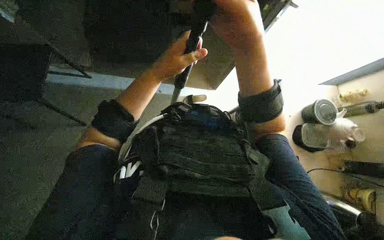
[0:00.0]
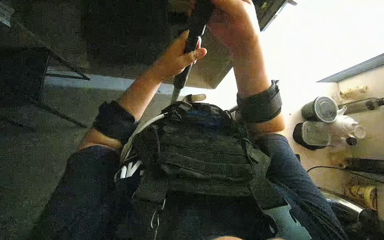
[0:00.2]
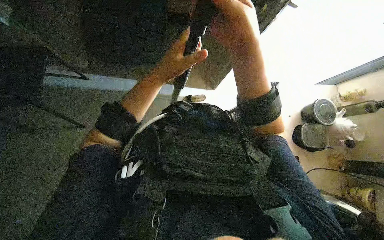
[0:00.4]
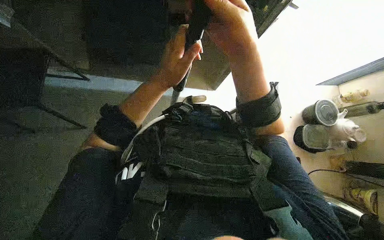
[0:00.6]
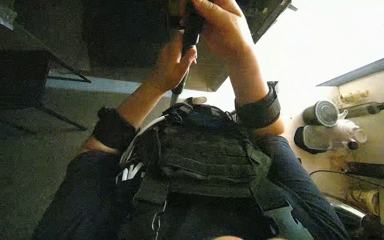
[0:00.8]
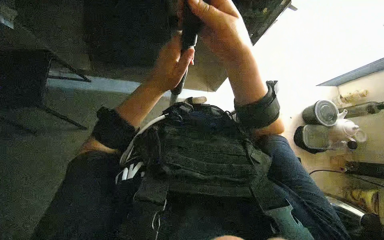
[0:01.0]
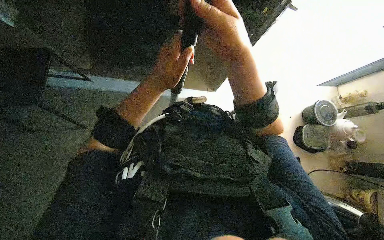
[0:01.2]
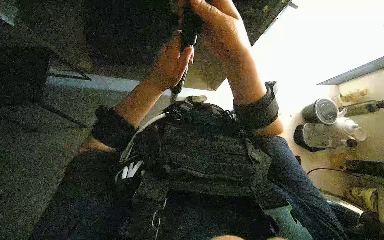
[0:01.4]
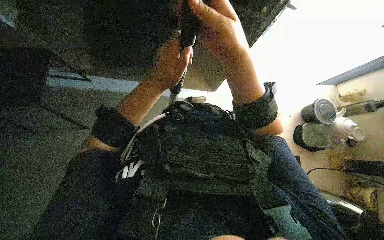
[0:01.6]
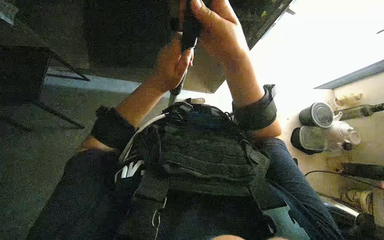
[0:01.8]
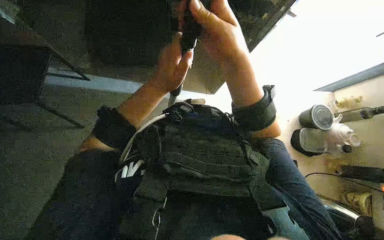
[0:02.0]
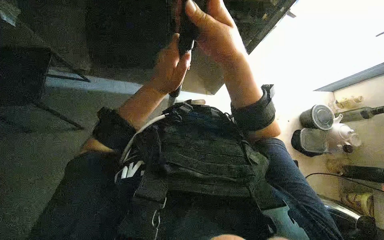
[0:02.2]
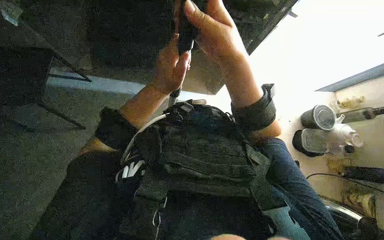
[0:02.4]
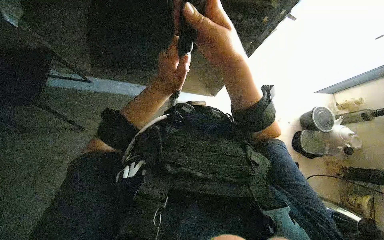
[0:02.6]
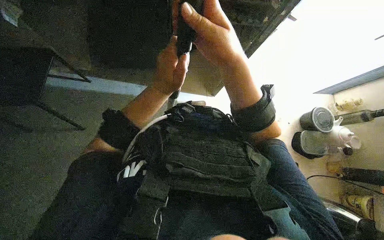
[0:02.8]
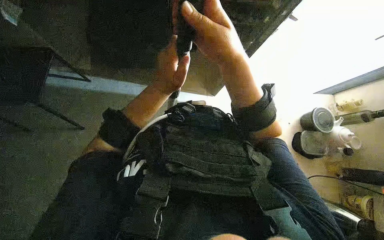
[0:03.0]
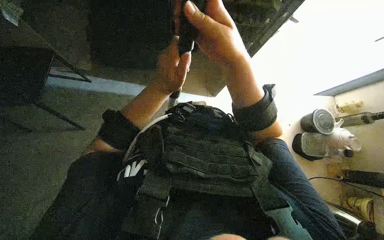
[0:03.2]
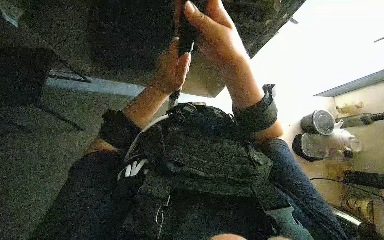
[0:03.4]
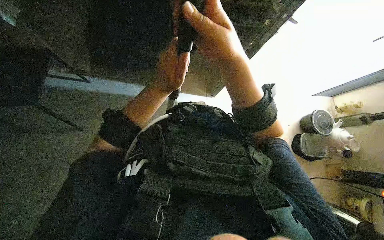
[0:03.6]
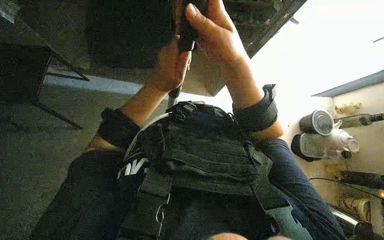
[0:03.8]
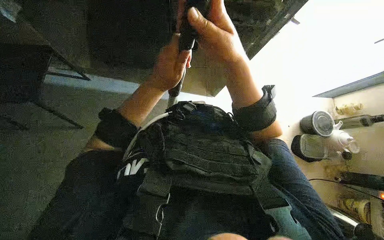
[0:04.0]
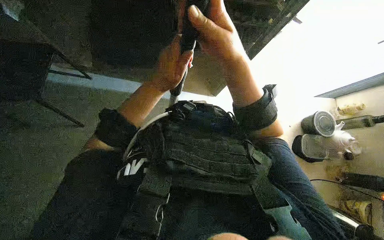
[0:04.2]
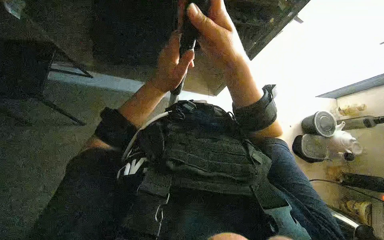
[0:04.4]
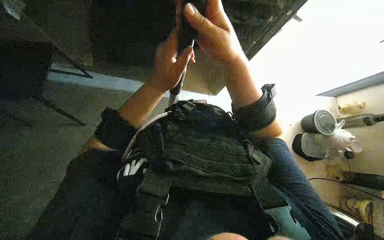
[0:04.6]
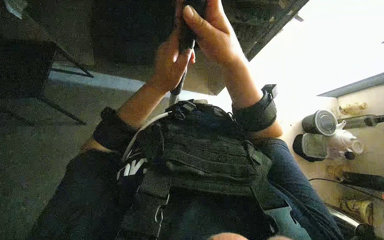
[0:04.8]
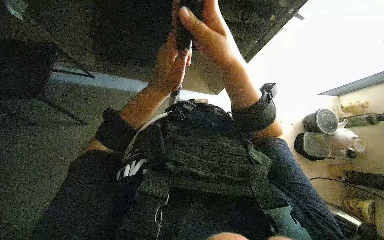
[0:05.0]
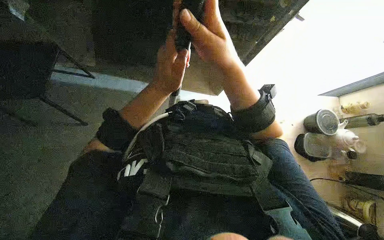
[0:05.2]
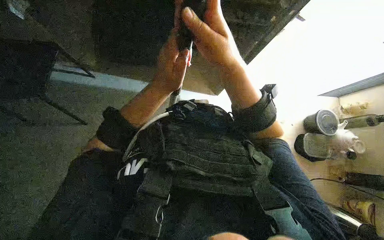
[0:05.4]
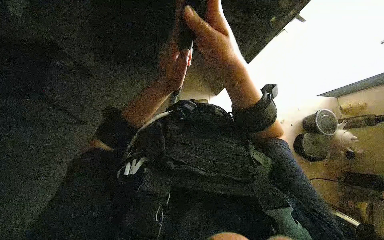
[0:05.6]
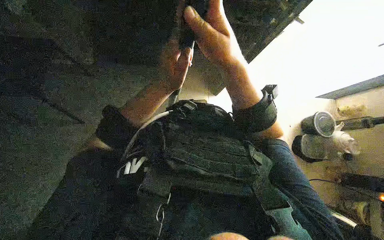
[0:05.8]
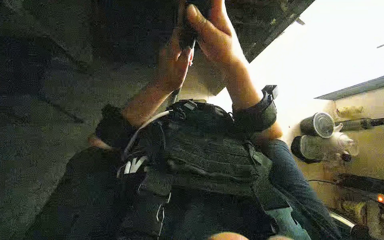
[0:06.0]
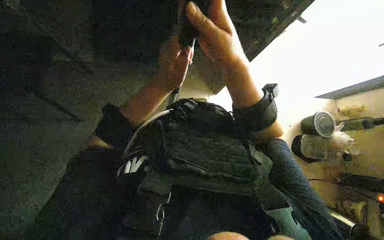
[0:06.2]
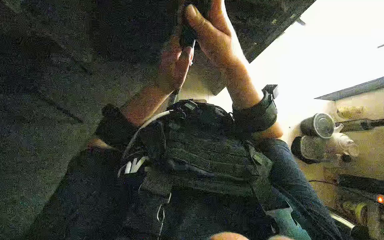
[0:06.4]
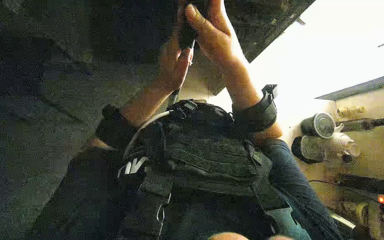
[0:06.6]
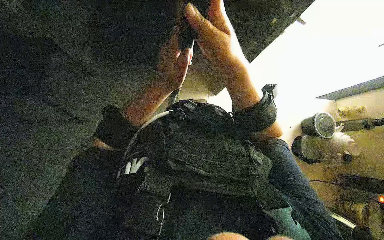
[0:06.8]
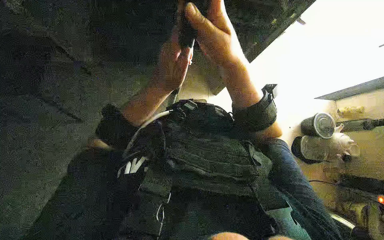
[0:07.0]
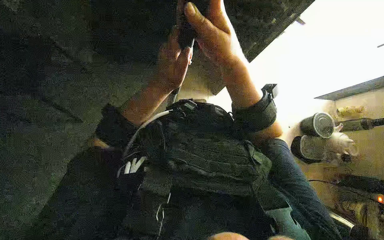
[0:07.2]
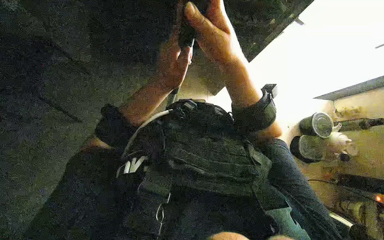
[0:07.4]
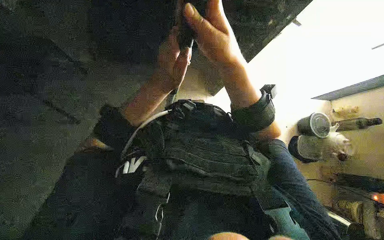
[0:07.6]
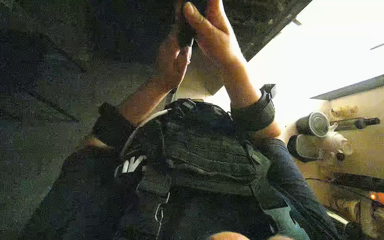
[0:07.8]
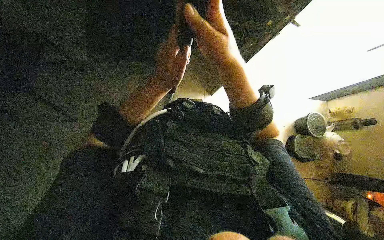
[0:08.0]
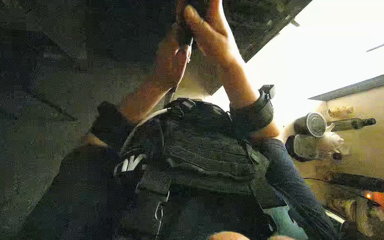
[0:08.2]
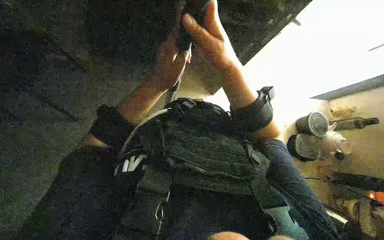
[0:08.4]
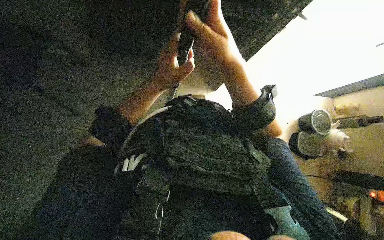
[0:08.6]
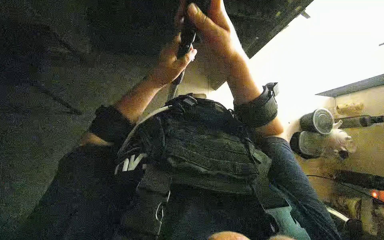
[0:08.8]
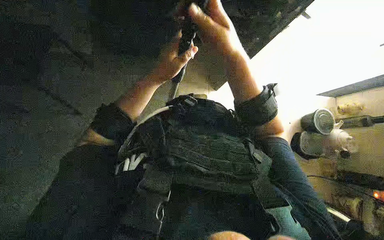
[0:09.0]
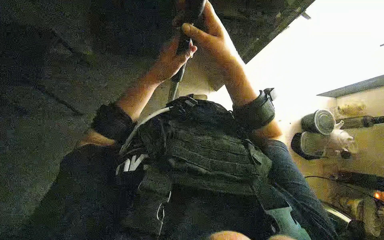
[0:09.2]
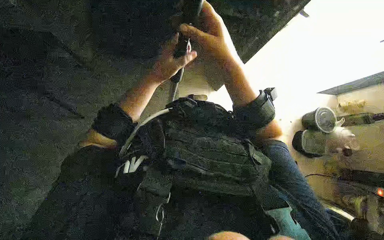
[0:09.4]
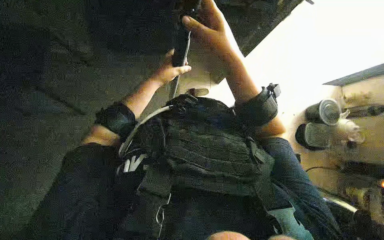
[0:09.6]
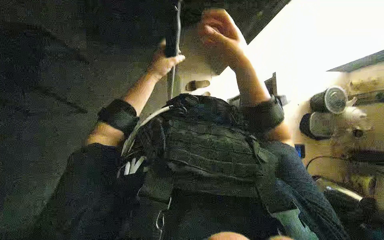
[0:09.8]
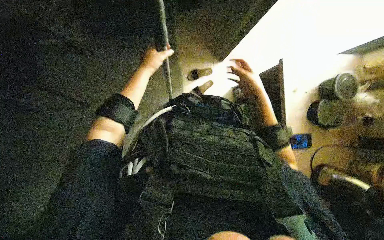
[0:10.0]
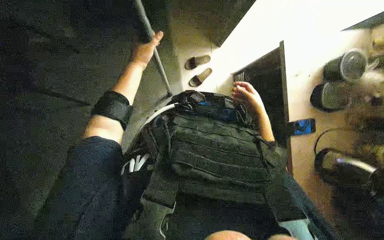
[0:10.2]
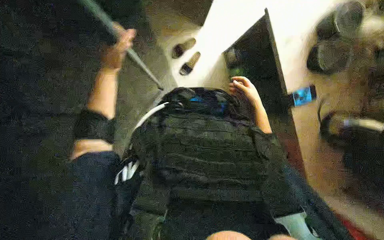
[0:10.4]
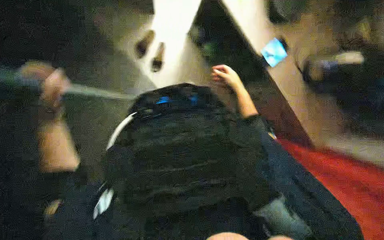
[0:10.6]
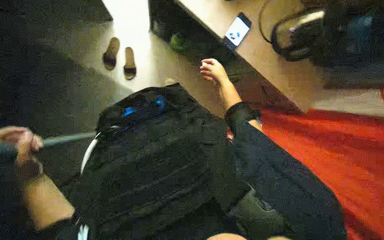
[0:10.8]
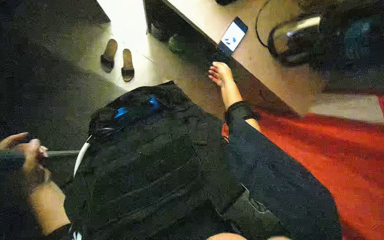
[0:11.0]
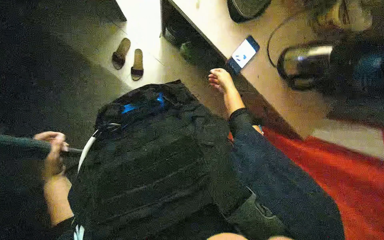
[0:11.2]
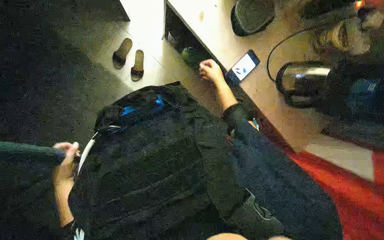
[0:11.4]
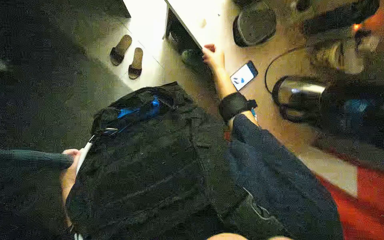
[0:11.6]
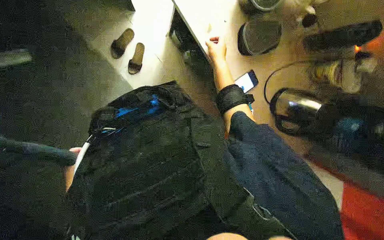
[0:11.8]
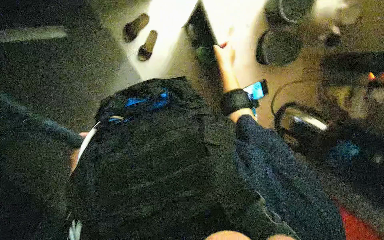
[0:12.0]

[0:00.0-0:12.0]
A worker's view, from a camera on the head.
Job: preparing cleaning supplies.
The whole recording: Preparing cleaning tool. The worker opens a cabinet, retrieves a squeegee, and adjusts its handle.
0:00.0 to 0:06.0: The hands are busy where they are.
0:06.0 to 0:07.6: The hands keep their place.
0:07.6 to 0:09.0: The hands are busy where they are.
0:09.0 to 0:10.4: The wearer looks about 20 degrees further downward. The left hand is displaced to the left by about 10 cm. Meanwhile the right hand shifts about 50 cm farther from the camera, down the picture and to the right.

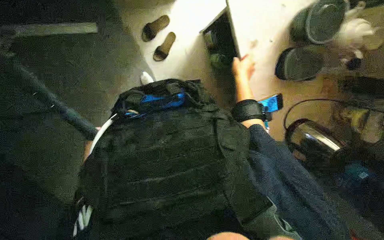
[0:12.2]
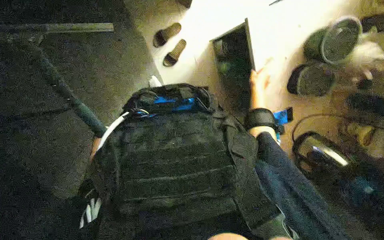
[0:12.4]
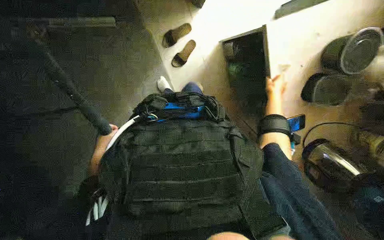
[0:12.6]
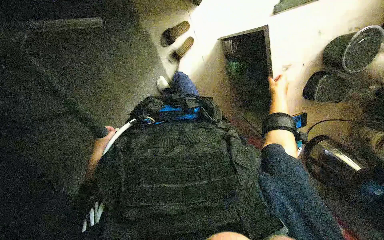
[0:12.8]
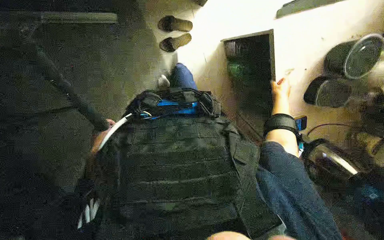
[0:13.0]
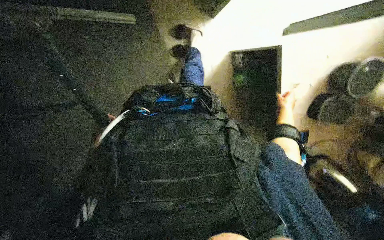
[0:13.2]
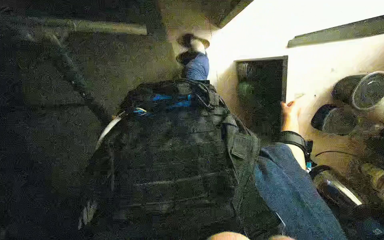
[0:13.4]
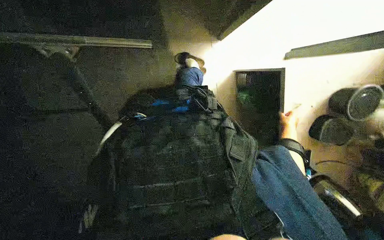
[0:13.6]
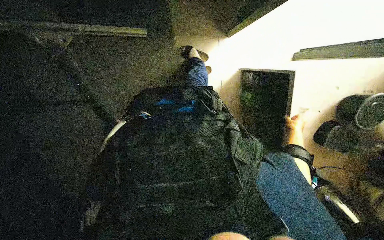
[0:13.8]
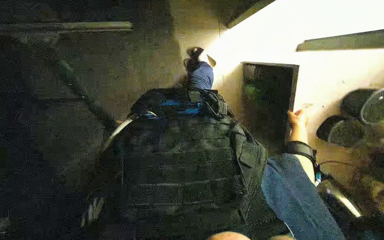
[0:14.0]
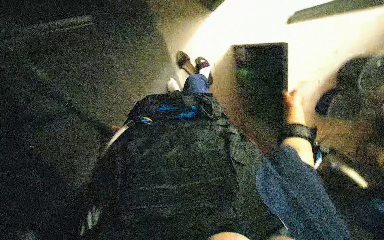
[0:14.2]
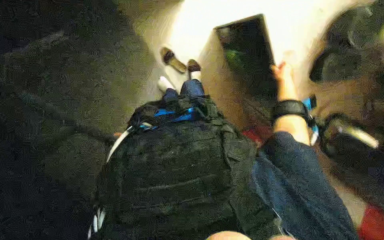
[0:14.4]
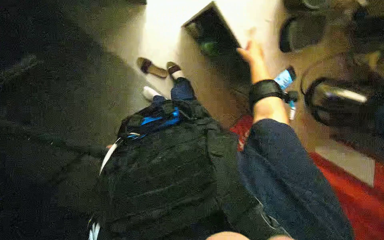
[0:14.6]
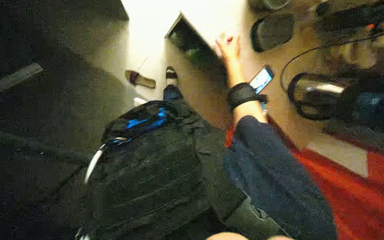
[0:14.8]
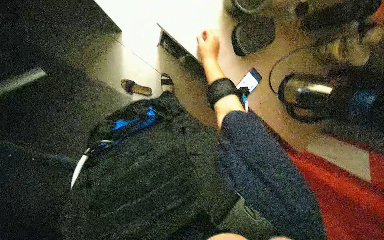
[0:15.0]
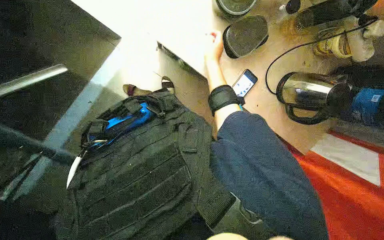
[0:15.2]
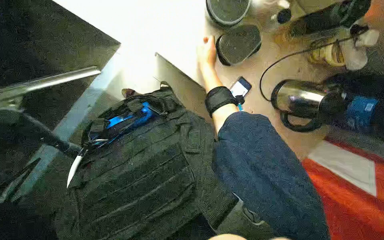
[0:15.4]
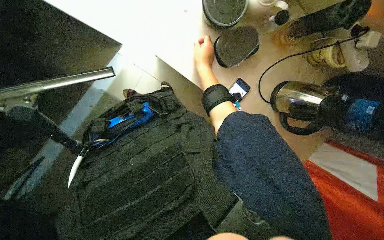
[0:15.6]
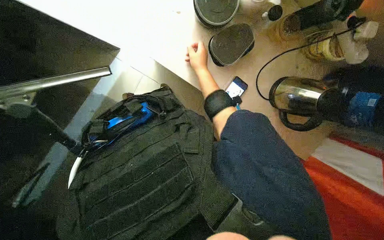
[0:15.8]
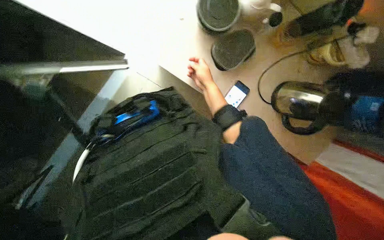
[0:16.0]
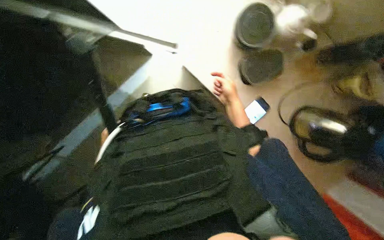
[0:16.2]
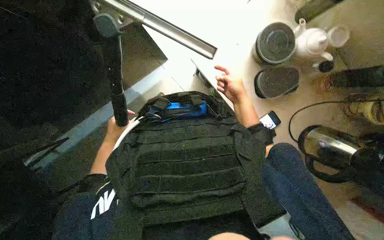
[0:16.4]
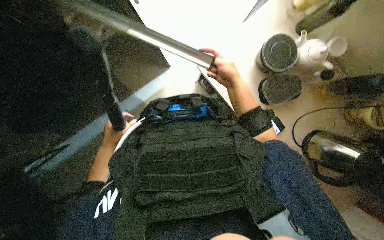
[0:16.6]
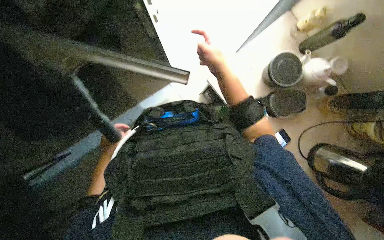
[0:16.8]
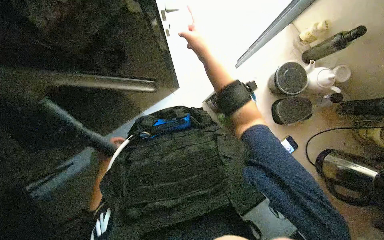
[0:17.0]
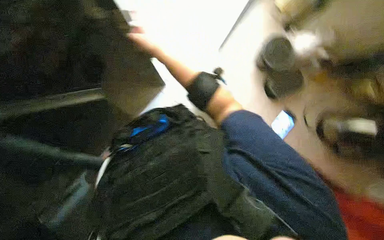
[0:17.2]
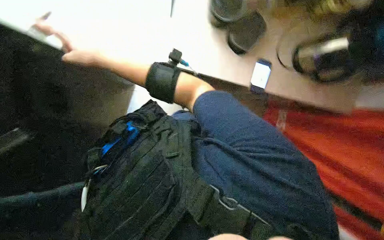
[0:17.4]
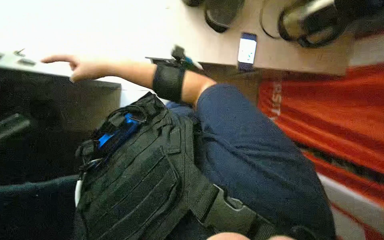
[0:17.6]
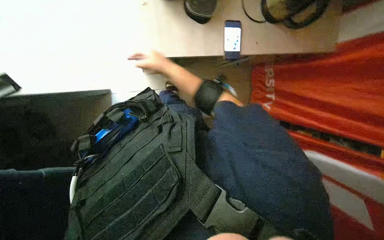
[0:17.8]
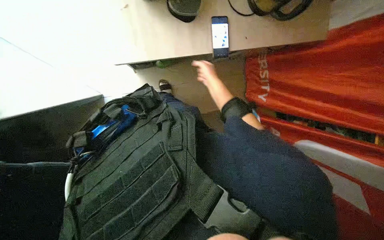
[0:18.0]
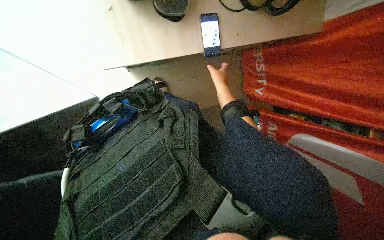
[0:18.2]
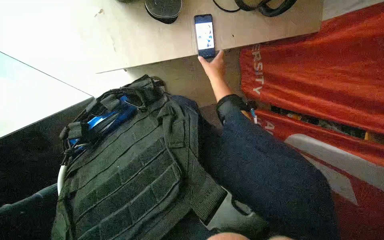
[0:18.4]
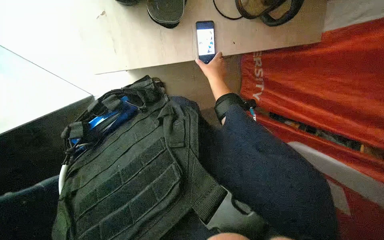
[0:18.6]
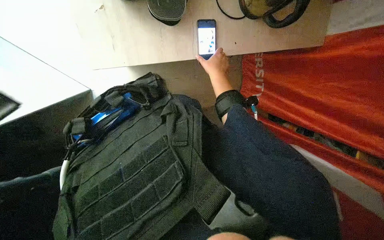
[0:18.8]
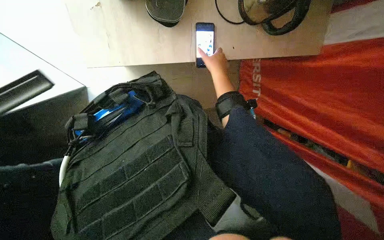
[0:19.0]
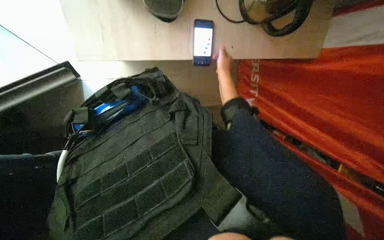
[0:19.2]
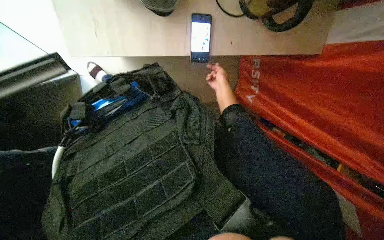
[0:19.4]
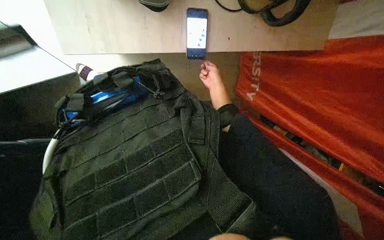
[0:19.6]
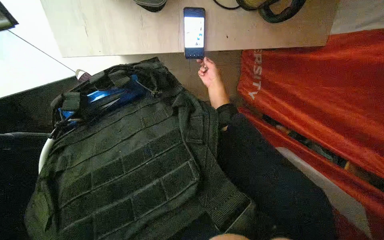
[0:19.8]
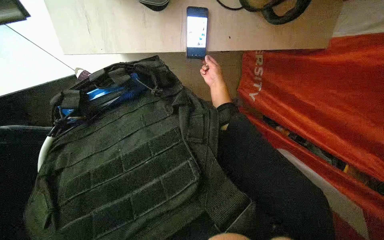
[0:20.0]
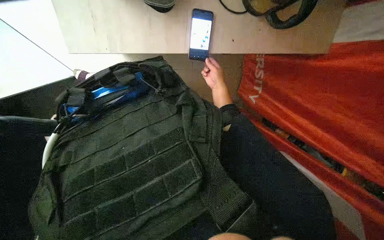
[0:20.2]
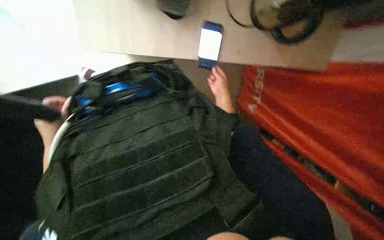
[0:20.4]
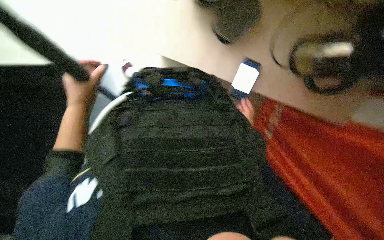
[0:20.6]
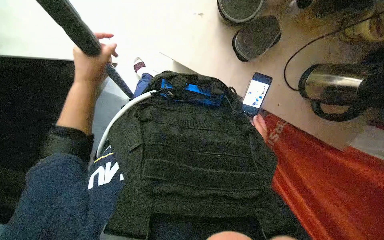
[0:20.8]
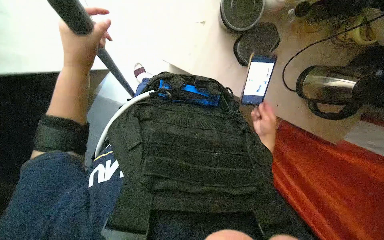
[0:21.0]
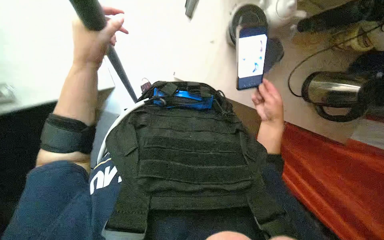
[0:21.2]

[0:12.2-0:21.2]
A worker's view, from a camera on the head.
Job: preparing cleaning supplies.
The whole recording: Preparing cleaning tool. The worker opens a cabinet, retrieves a squeegee, and adjusts its handle.
0:12.2 to 0:13.8: The right hand moves to the right and farther from the camera, approximately 25 cm.
0:13.8 to 0:15.2: The scene turns about 35 degrees counterclockwise in the picture. The right hand heads nearer to the camera and to the left, covering approximately 25 cm.
0:16.6 to 0:18.2: The right hand travels farther from the camera by some 15 cm, and reaches about 40 cm to the left, then returns.
0:19.8 to 0:21.2: Everything in view rotates some 35 degrees clockwise. The right hand shifts about 25 cm nearer to the camera.
